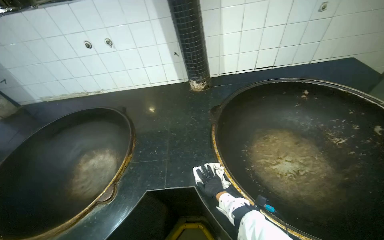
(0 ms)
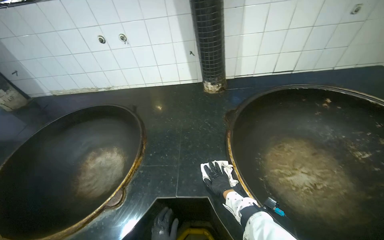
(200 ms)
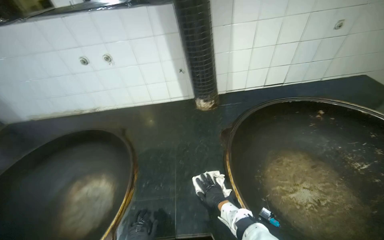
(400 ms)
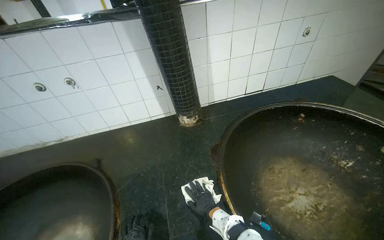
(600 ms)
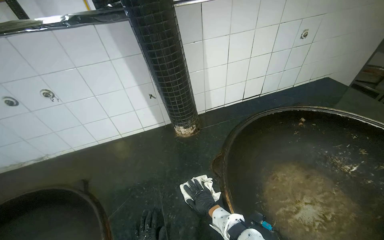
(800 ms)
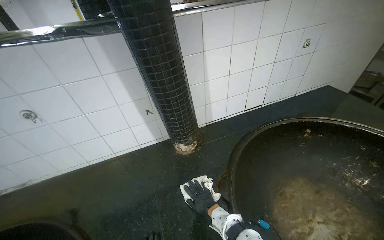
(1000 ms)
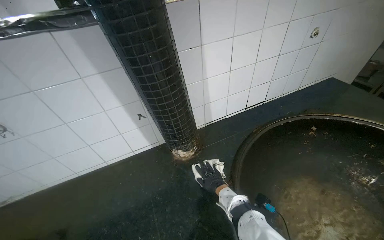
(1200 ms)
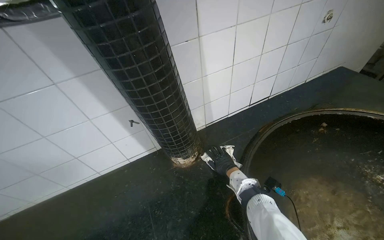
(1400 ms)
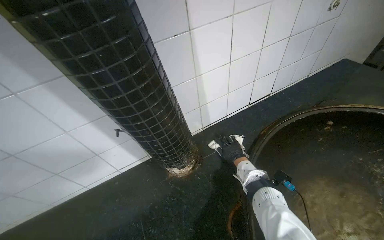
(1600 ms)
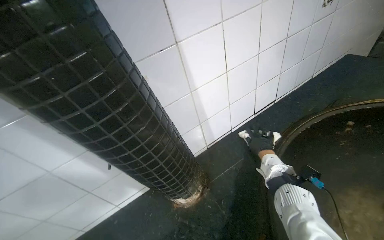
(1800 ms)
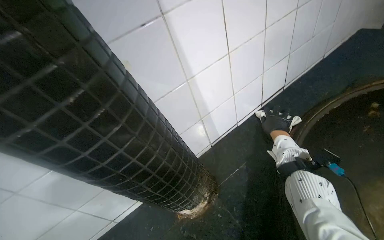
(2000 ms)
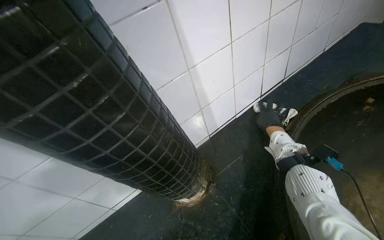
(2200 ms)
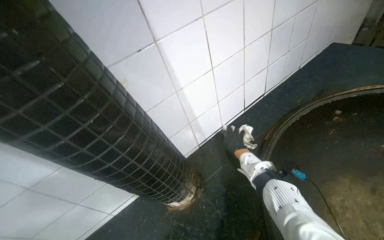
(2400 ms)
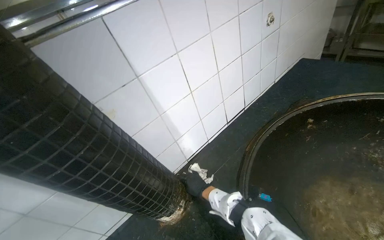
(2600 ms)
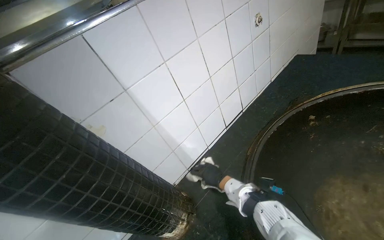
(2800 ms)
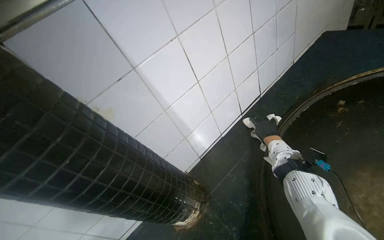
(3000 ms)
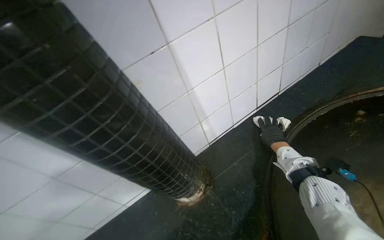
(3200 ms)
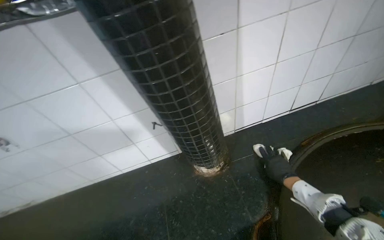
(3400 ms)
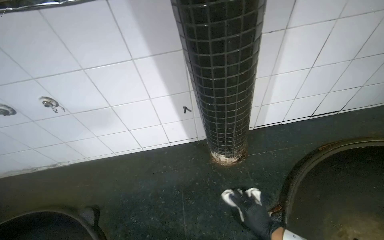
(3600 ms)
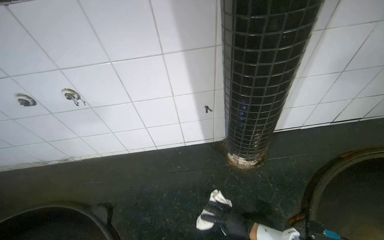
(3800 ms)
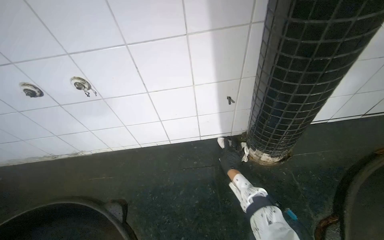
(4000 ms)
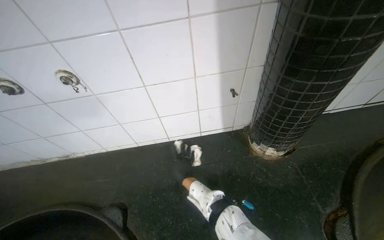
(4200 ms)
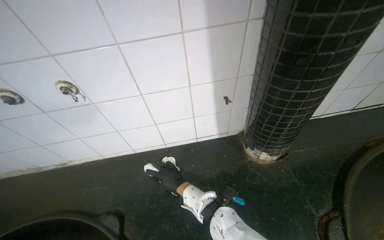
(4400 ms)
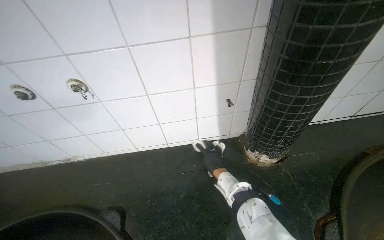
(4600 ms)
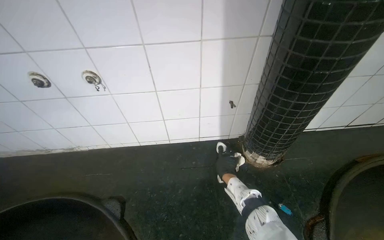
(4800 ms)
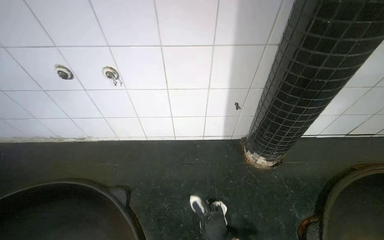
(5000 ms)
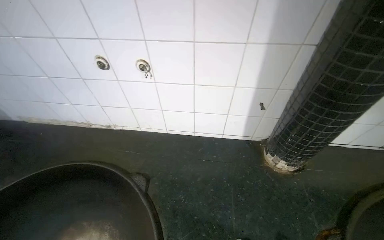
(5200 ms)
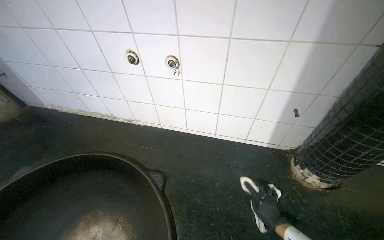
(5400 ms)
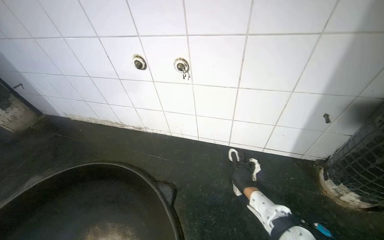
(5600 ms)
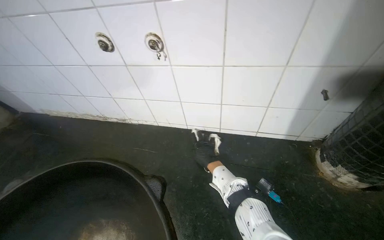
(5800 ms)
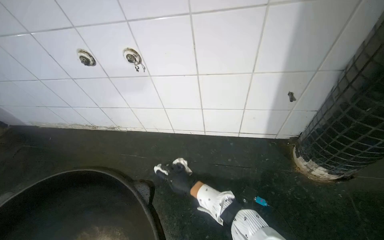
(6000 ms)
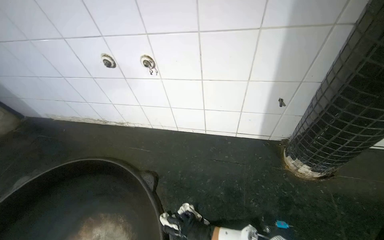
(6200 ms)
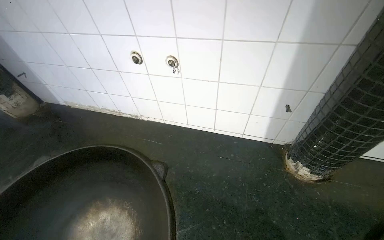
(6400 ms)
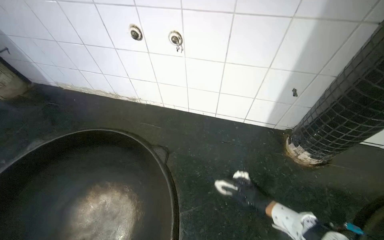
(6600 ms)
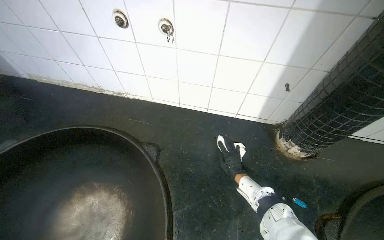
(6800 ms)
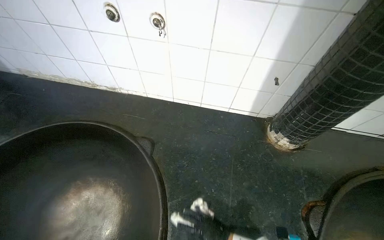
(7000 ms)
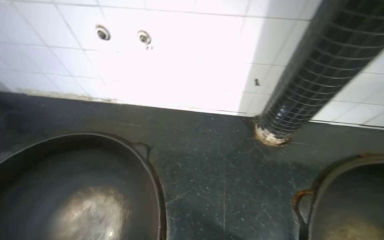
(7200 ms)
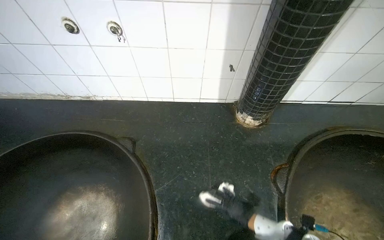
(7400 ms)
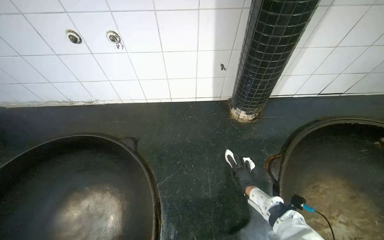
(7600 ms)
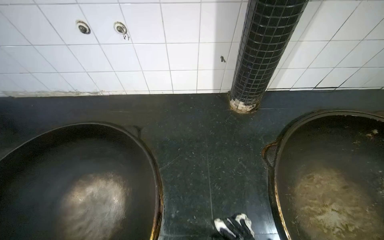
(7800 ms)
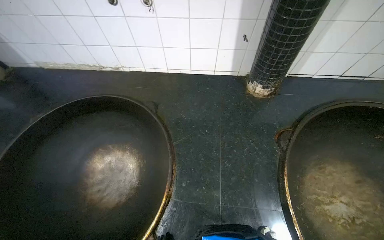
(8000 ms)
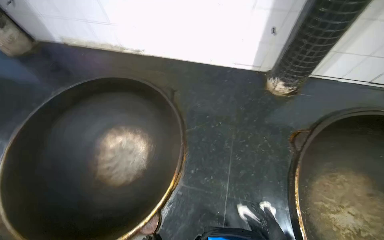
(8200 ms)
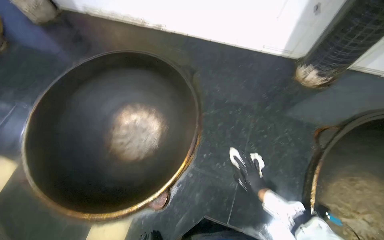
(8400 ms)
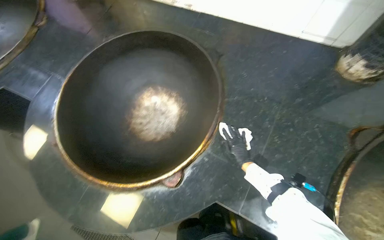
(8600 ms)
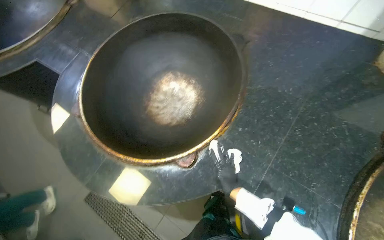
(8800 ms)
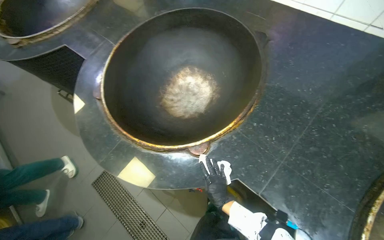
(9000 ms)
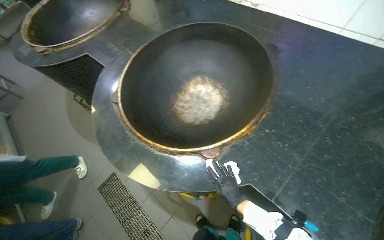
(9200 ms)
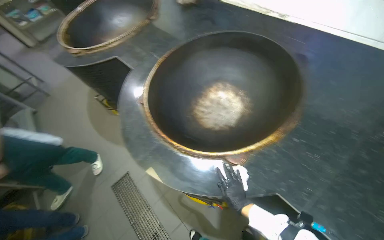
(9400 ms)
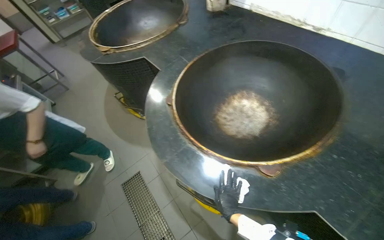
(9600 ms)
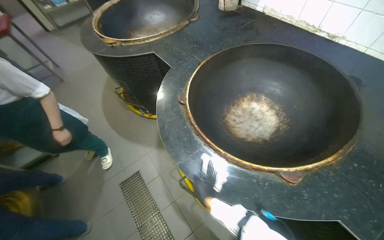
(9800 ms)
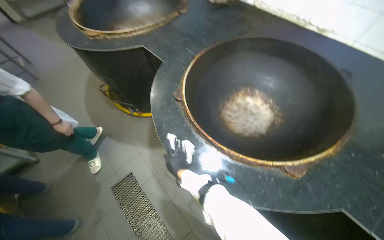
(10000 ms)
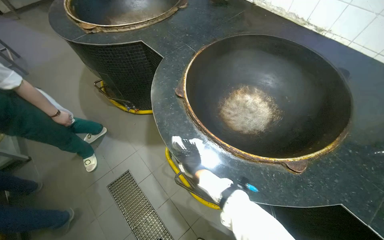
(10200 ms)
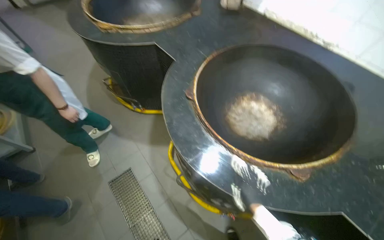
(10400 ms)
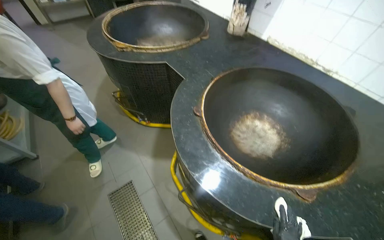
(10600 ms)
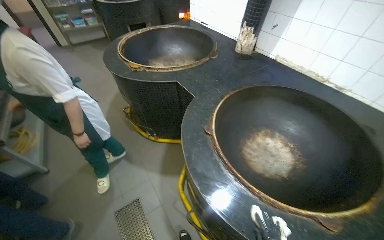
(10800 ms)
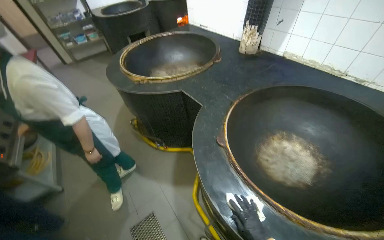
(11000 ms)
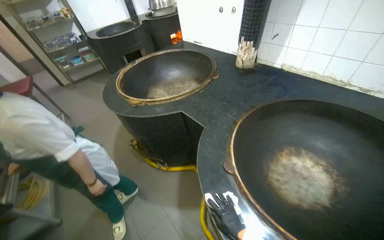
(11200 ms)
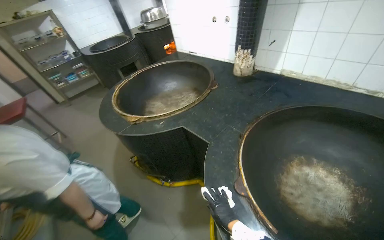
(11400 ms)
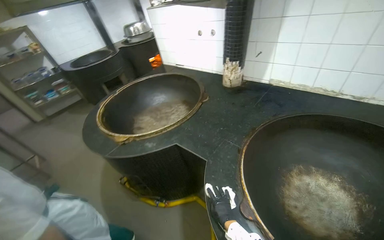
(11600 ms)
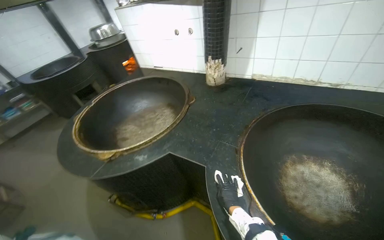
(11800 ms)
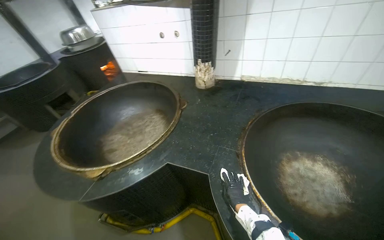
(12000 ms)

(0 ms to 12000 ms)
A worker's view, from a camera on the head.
Job: wiping surfaces.
The whole recording: Wiping kitchen countertop. The worker wipes the kitchen countertop around the large cooking pots with a white cloth.
0 ms - 1600 ms: The head travels roughly 70 cm. The head rotates roughly 25 degrees to the right.
1600 ms - 3000 ms: The right hand swings left and right, some 25 cm each way, with 2 reversals.
3000 ms - 4400 ms: The wearer looks approximately 15 degrees further downward. The scene rotates clockwise by some 35 degrees.
4400 ms - 6000 ms: The head rotates some 15 degrees to the left. The right hand goes to the right and returns, approximately 15 cm each way.
7600 ms - 9000 ms: The wearer looks roughly 45 degrees further to the left. The view tips downward by about 15 degrees.
9000 ms - 10400 ms: The wearer moves to the left, some 50 cm.
10400 ms - 12000 ms: The head travels approximately 60 cm. The wearer looks about 30 degrees further to the right. The view tips upward by some 20 degrees.

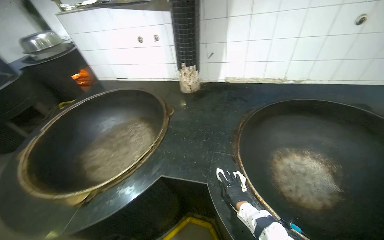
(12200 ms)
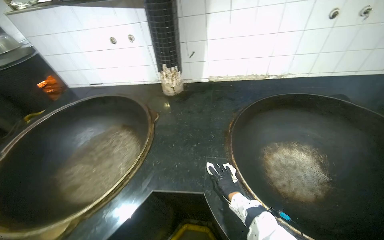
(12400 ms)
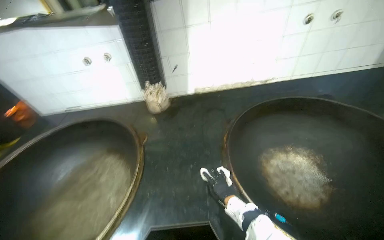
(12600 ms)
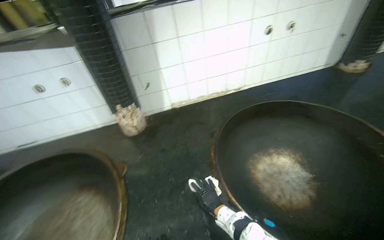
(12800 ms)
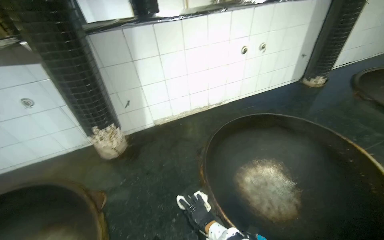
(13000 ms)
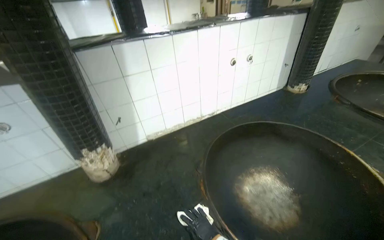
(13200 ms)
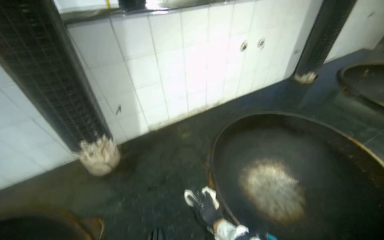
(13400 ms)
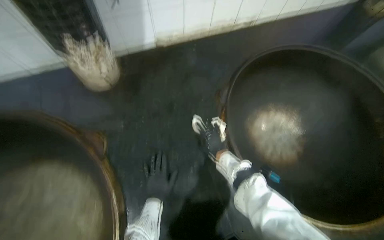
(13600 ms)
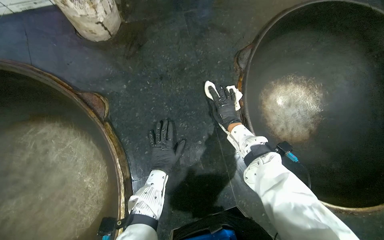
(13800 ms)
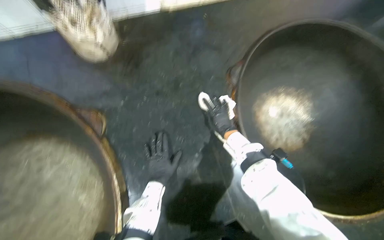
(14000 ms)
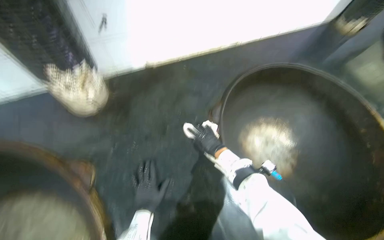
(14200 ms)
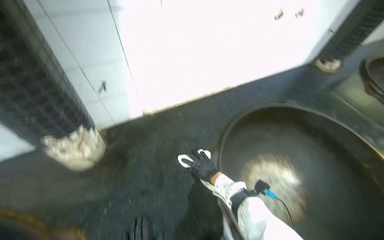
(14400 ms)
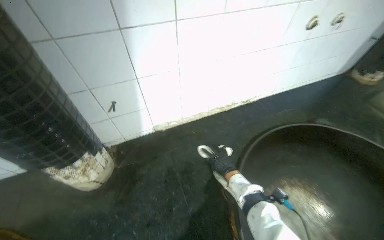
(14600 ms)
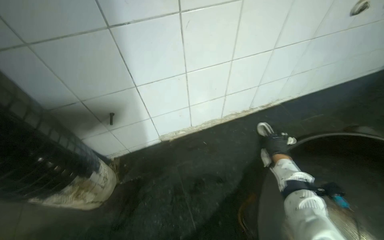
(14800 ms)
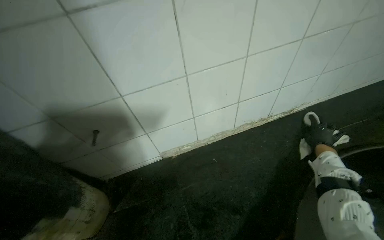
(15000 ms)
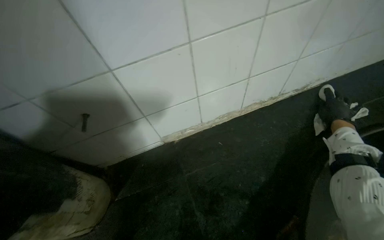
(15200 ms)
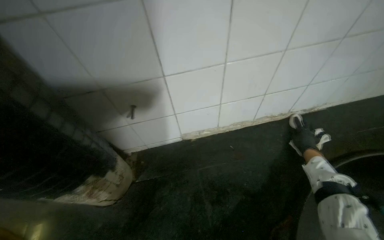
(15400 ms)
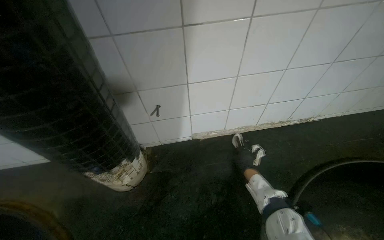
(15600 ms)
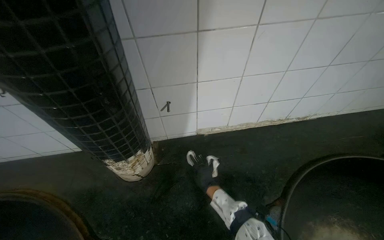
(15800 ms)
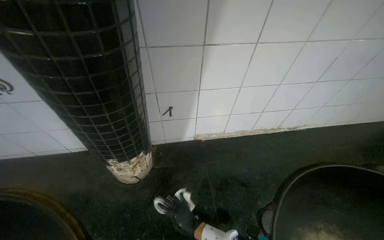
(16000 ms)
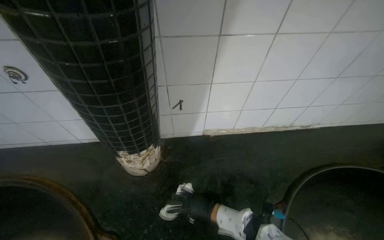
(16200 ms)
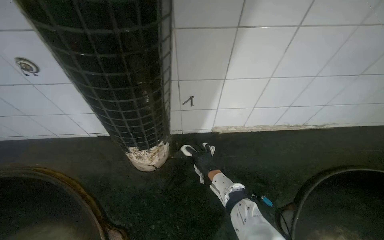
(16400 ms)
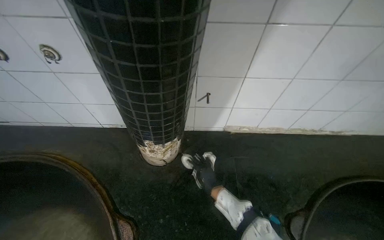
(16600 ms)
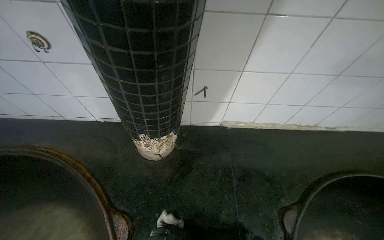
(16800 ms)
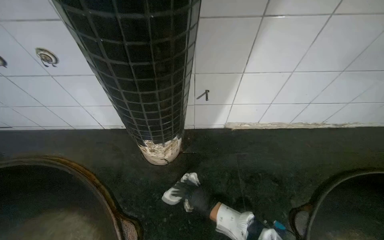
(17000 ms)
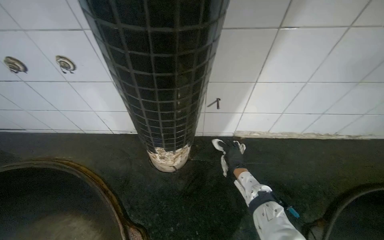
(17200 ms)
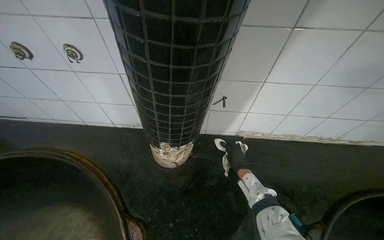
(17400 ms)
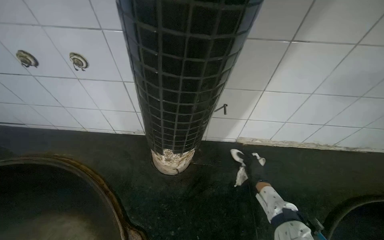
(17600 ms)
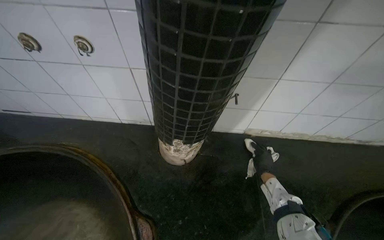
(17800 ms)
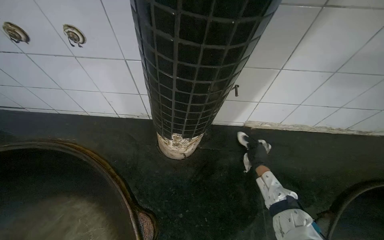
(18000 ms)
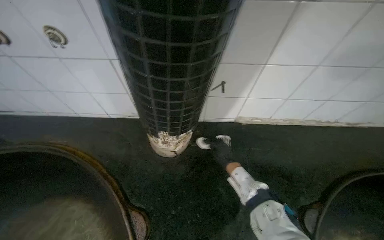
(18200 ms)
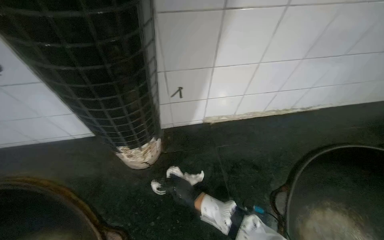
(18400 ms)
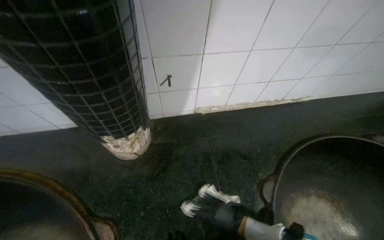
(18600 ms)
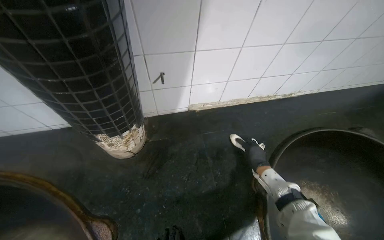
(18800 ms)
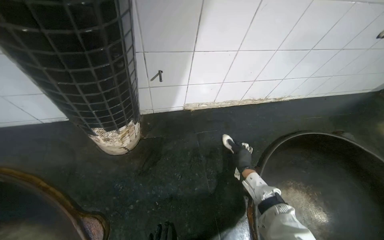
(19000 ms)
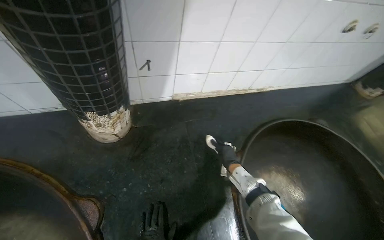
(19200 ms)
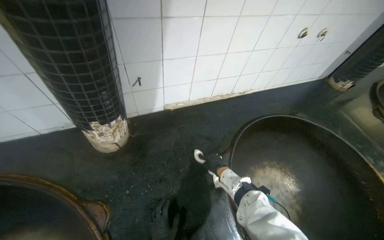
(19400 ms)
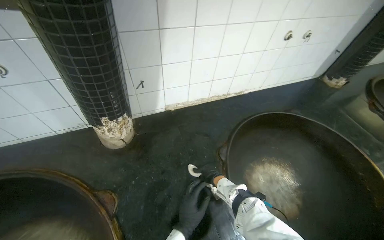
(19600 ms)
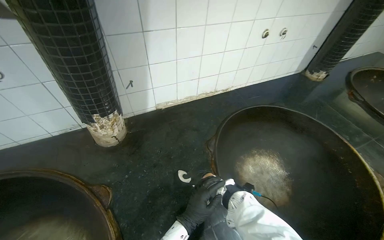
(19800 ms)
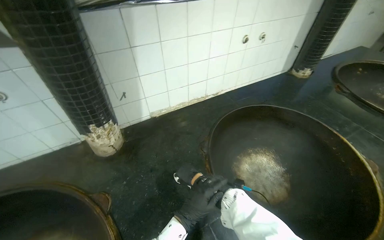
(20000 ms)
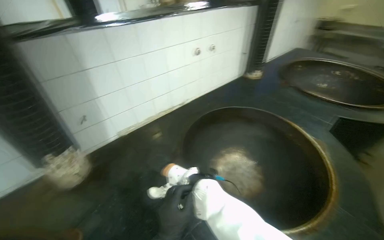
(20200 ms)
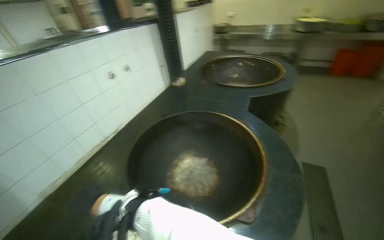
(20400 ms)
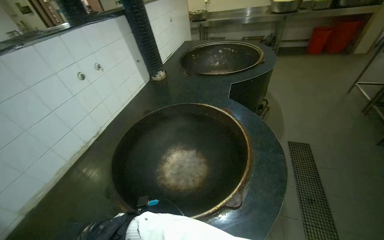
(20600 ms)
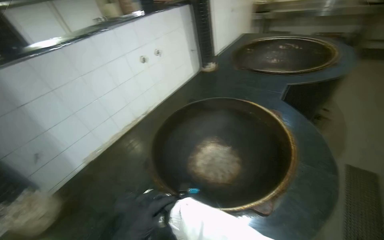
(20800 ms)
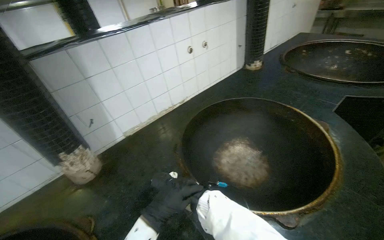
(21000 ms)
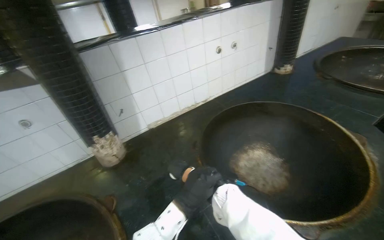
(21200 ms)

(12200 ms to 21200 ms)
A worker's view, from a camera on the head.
Job: wiping surfaces.
The whole recording: Wiping kitchen countertop. The worker wipes the kitchen countertop around the large cooking pots with a white cloth.
12200 ms - 13800 ms: The camera travels some 60 cm. The head rotates approximately 35 degrees to the right. The view tips downward by roughly 30 degrees.
13800 ms - 15200 ms: The view tips upward by about 40 degrees.
15200 ms - 16600 ms: The right hand travels to the left by approximately 60 cm.
18200 ms - 19800 ms: The head rotates some 25 degrees to the right.
